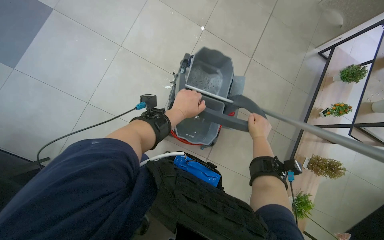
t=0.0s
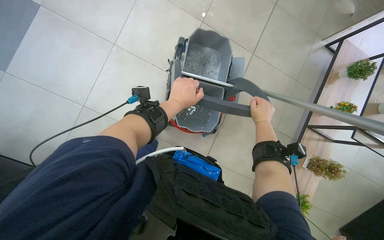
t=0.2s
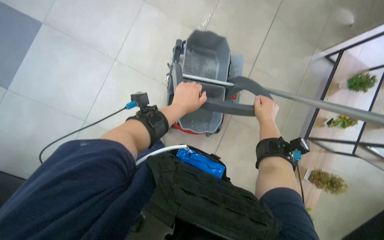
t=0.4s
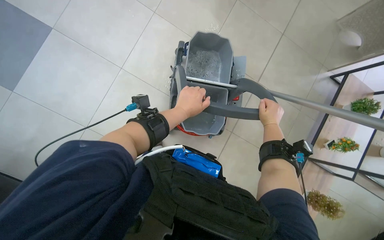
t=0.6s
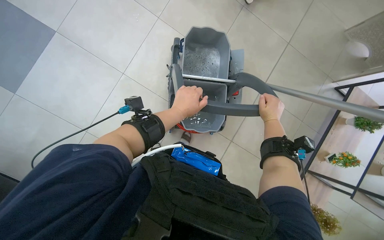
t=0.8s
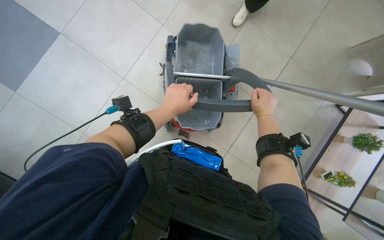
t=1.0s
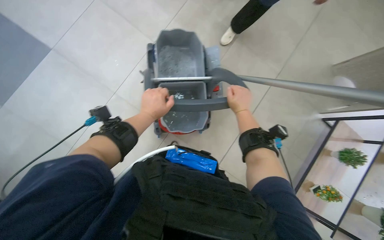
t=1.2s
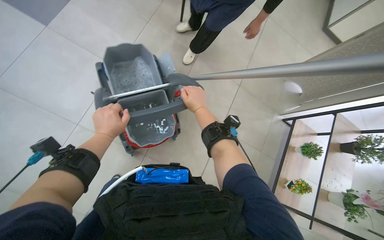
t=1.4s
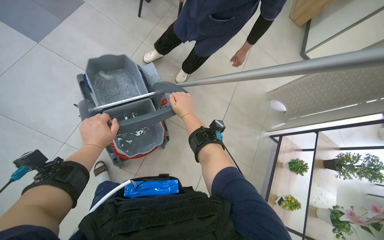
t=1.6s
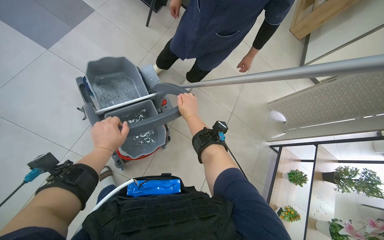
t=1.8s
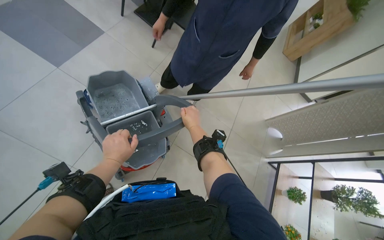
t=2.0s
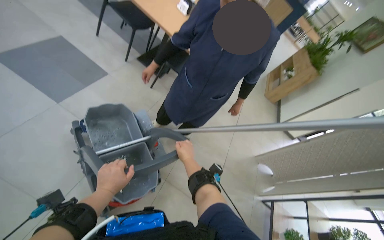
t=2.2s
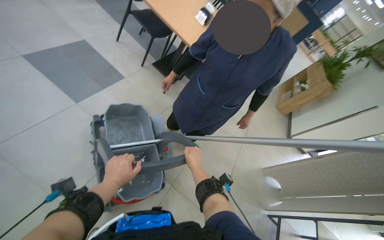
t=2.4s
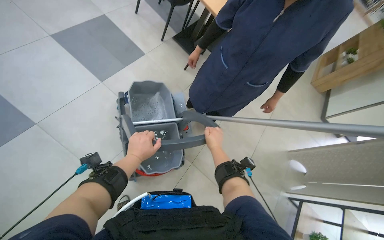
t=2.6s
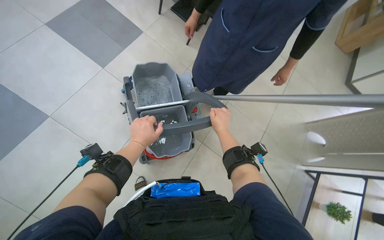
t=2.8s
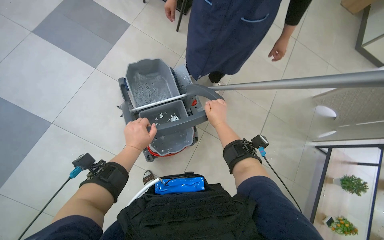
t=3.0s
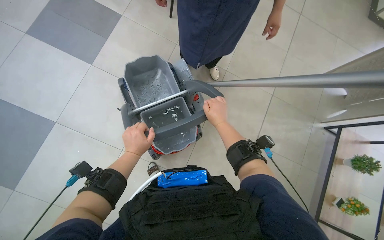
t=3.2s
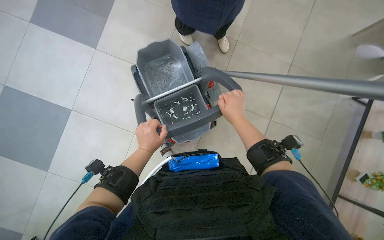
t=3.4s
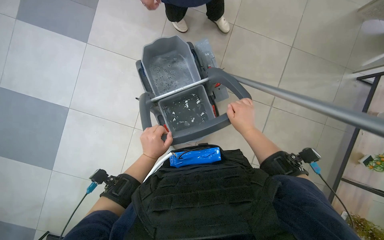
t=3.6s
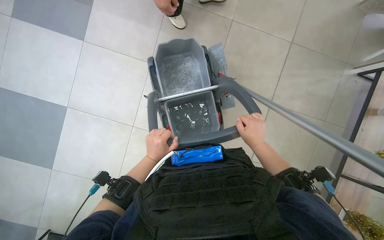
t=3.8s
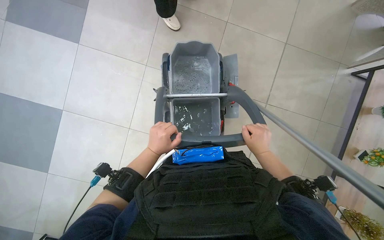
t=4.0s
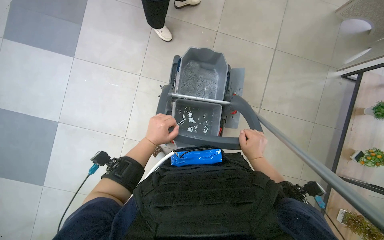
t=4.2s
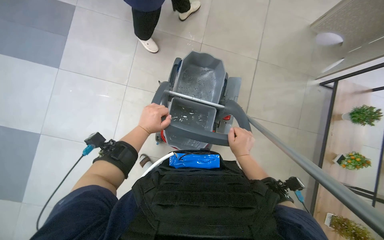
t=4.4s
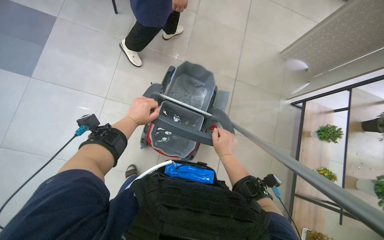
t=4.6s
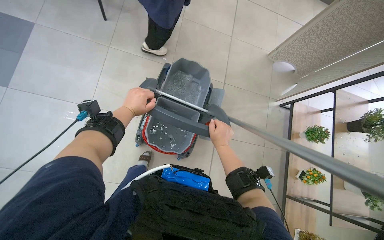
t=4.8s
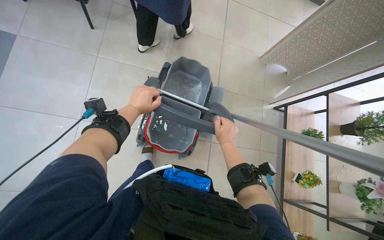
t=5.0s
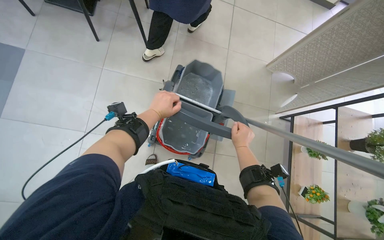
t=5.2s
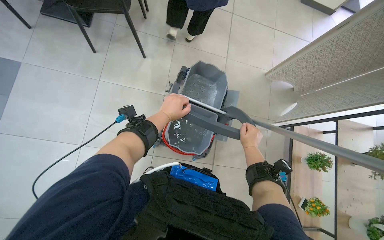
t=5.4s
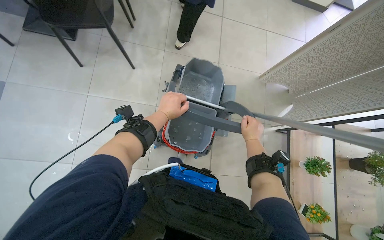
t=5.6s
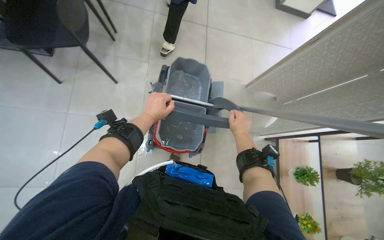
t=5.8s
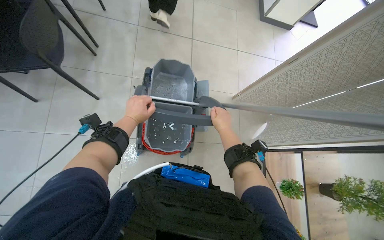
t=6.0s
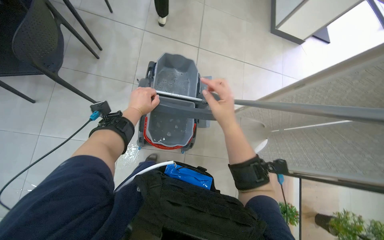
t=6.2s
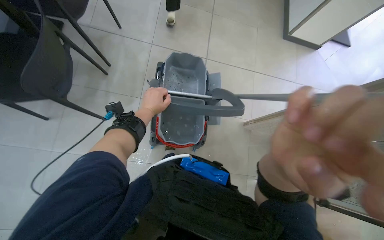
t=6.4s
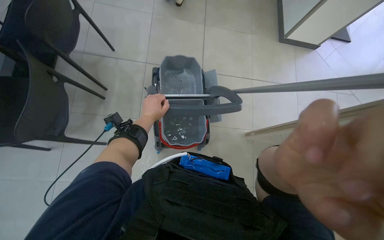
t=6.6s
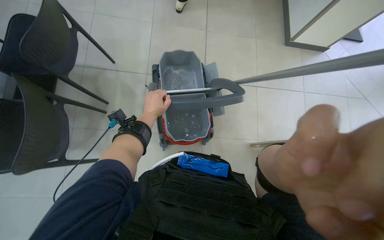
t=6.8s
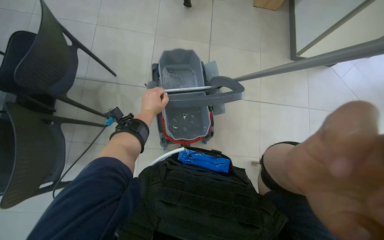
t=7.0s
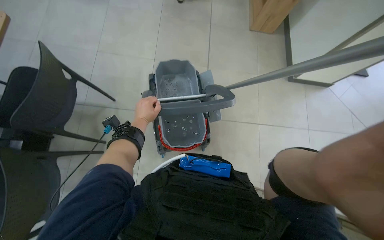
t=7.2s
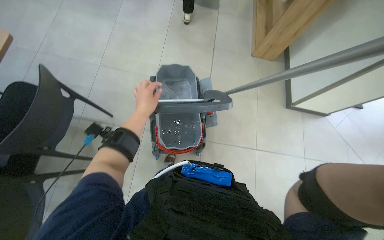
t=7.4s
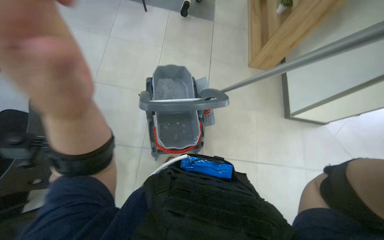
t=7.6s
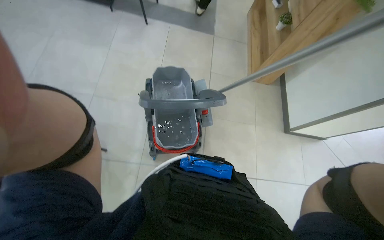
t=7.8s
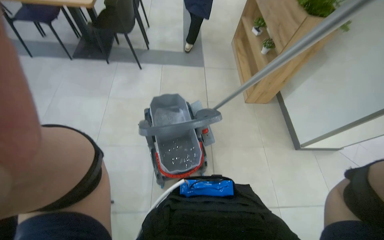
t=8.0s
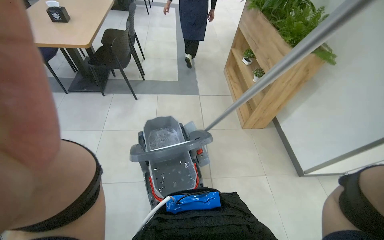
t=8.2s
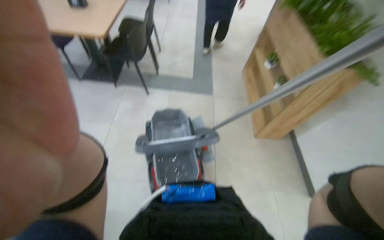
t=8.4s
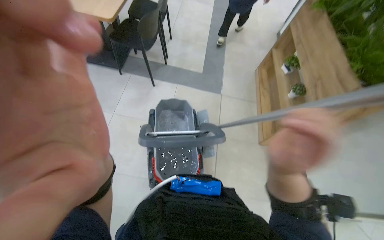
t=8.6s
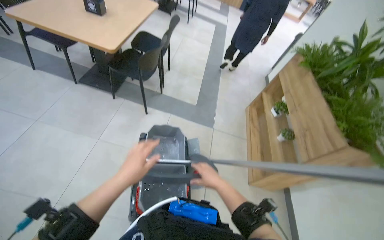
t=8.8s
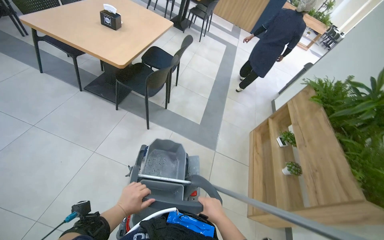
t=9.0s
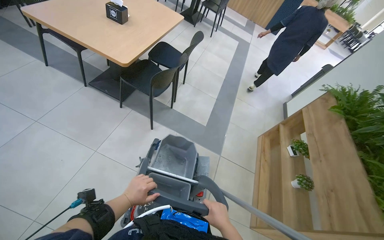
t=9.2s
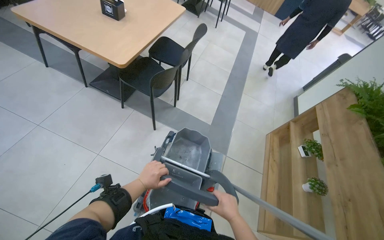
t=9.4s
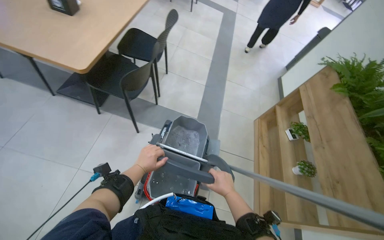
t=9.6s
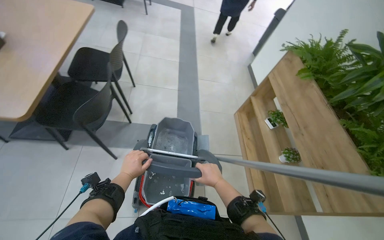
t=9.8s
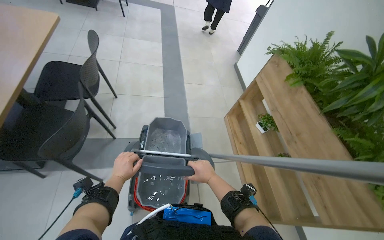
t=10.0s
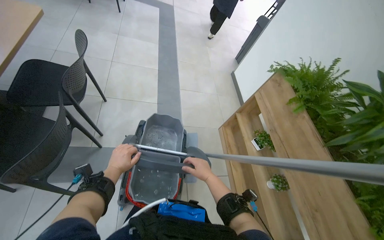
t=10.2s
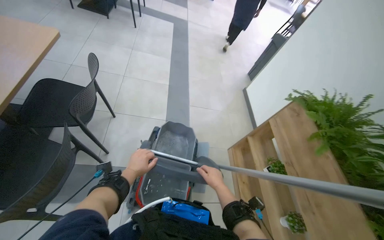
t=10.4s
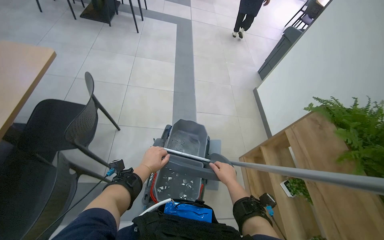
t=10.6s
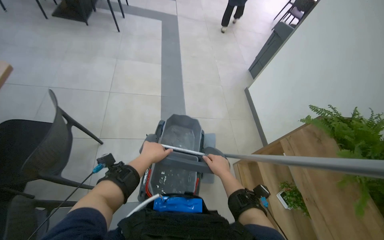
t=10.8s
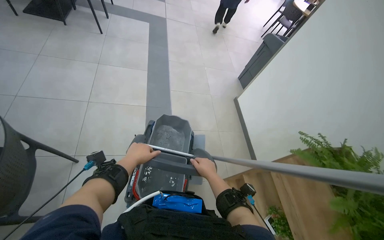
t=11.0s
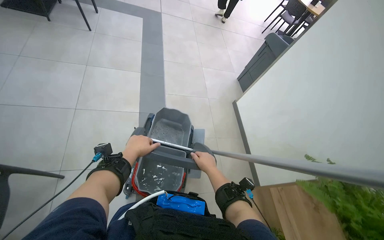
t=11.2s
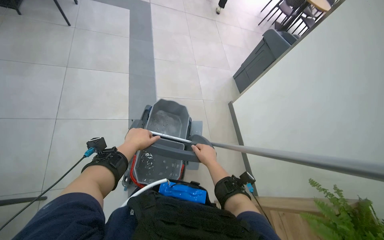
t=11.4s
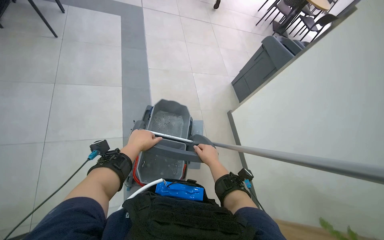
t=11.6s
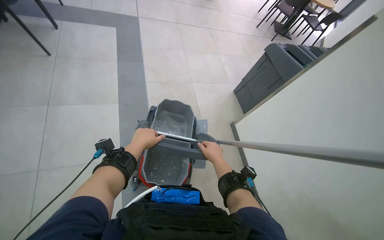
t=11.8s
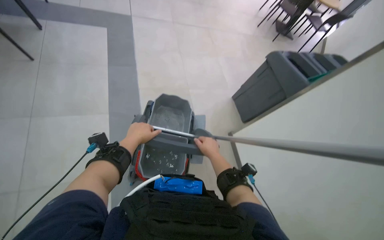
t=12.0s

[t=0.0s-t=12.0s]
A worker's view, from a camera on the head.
Job: preparing cleaning supplies.
The whole recording: Wringing mop. The worker wrings a mop in the bucket.
t=0.0s to t=1.6s: The camera pitches upward, by approximately 20 degrees. The right hand heads up the picture, covering about 40 cm.
t=3.0s to t=4.4s: The right hand moves down the picture, some 15 cm.
t=4.4s to t=6.0s: The view tilts about 15 degrees upward. The right hand shifts approximately 20 cm up the picture.
t=6.0s to t=7.6s: The camera pitches upward, by roughly 15 degrees. The left hand is displaced nearer to the camera by about 30 cm.
t=7.6s to t=9.0s: The wearer looks approximately 20 degrees further upward.
t=9.0s to t=10.4s: The camera travels approximately 90 cm.
t=10.4s to t=12.0s: The camera is carried roughly 90 cm.

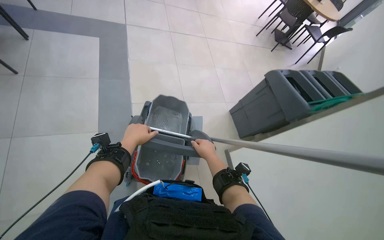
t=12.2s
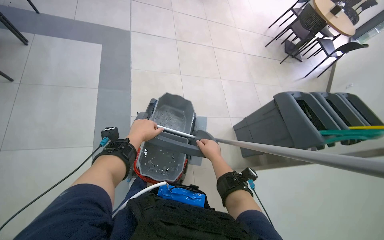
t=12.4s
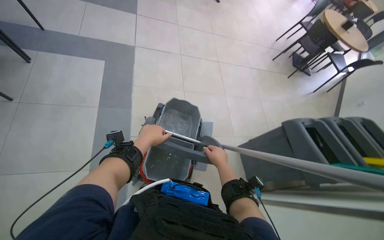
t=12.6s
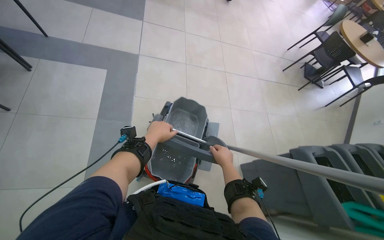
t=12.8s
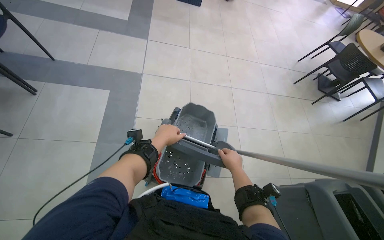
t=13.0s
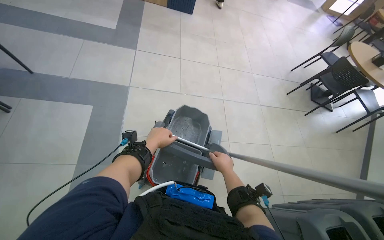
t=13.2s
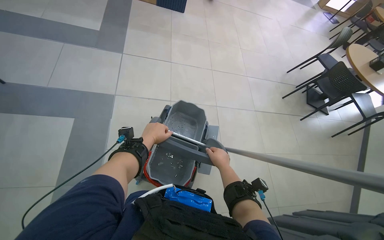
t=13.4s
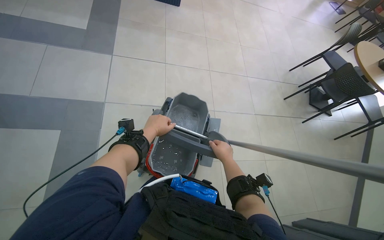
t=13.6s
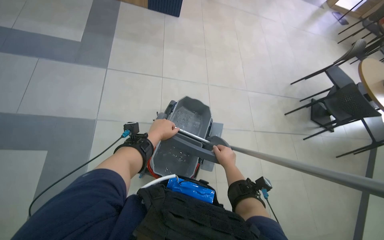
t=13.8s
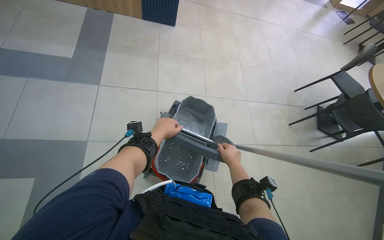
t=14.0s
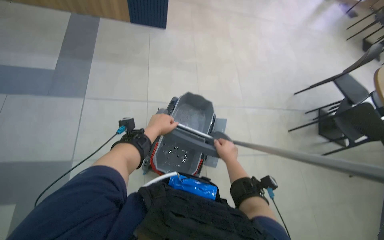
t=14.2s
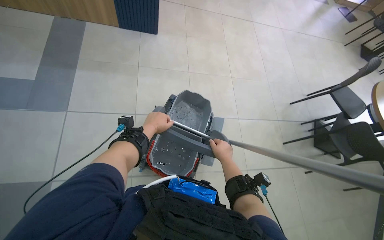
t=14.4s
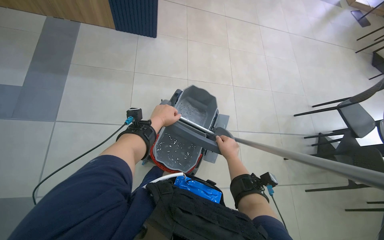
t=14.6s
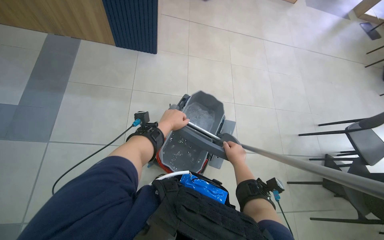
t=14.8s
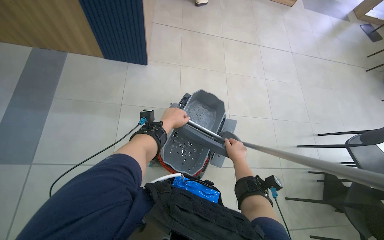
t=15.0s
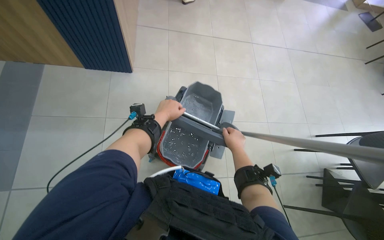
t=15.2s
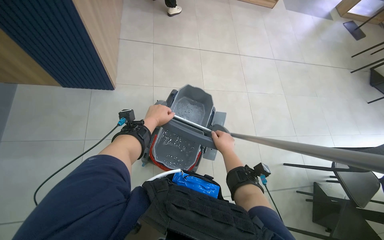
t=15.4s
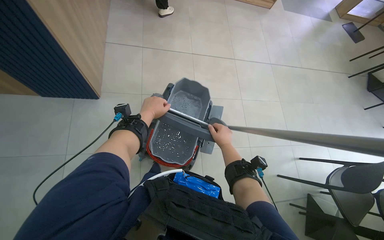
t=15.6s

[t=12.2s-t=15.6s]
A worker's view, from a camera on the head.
Job: preparing cleaning supplies.
The whole recording: Wringing mop. The worker wrings a mop in the bucket.
t=13.8s to t=15.6s: The camera travels about 1.5 m.

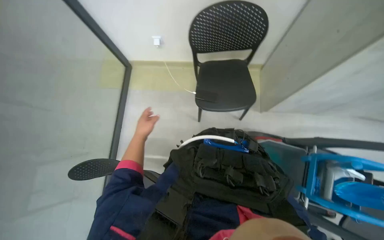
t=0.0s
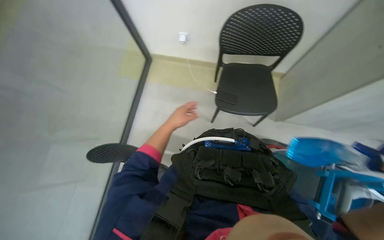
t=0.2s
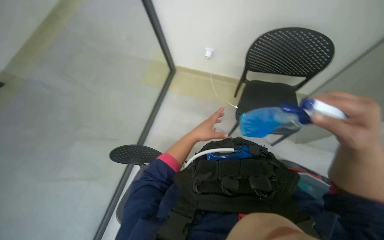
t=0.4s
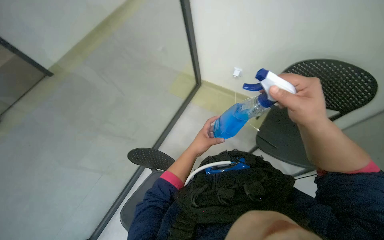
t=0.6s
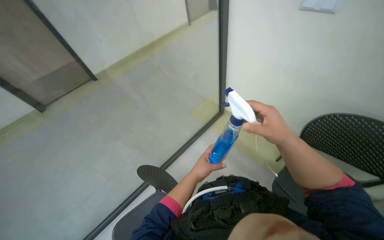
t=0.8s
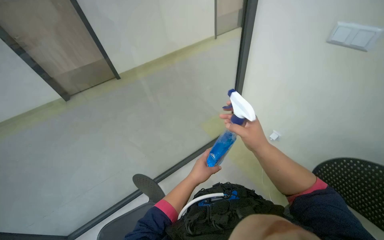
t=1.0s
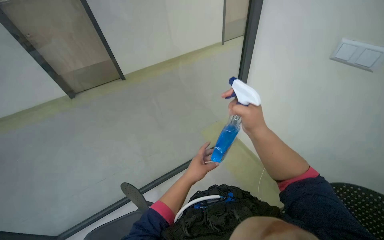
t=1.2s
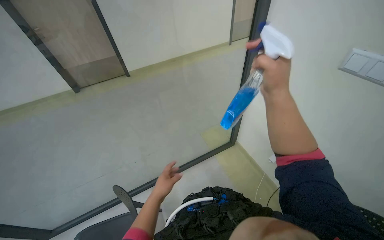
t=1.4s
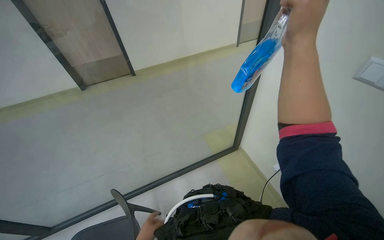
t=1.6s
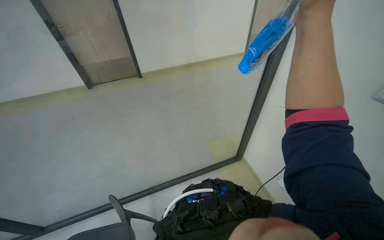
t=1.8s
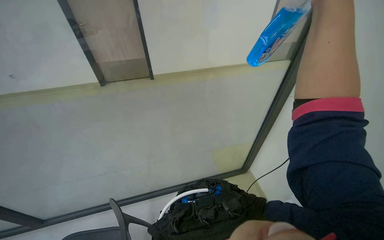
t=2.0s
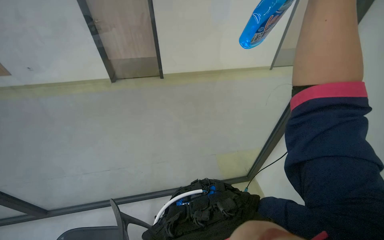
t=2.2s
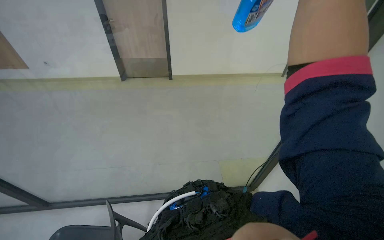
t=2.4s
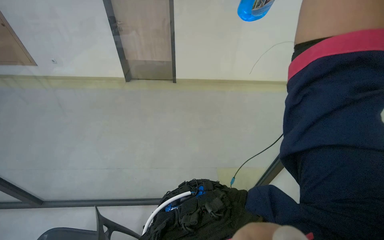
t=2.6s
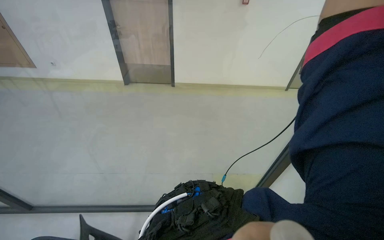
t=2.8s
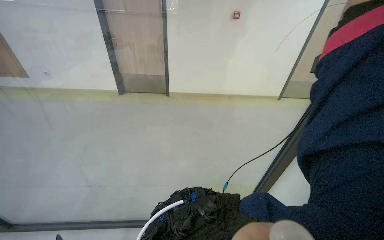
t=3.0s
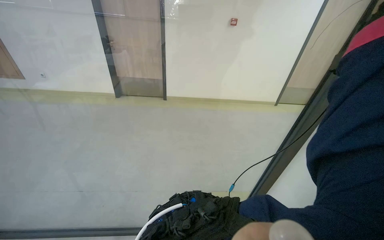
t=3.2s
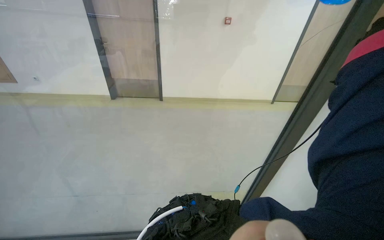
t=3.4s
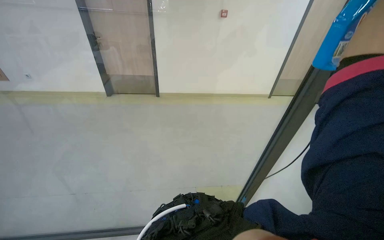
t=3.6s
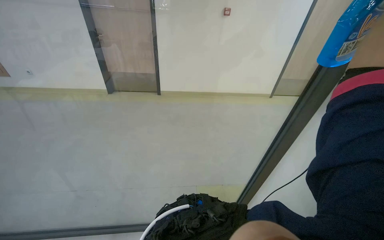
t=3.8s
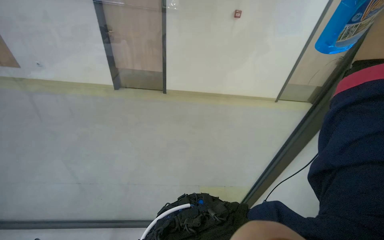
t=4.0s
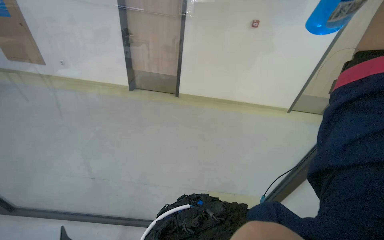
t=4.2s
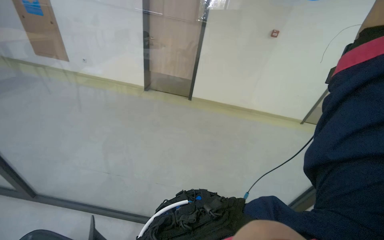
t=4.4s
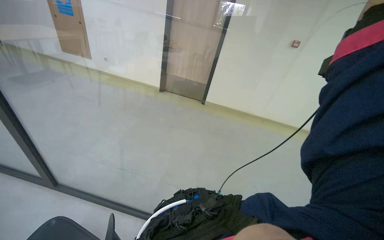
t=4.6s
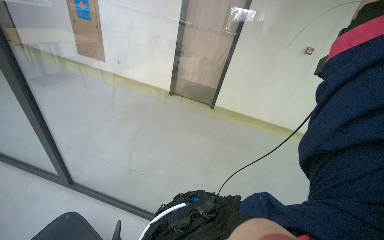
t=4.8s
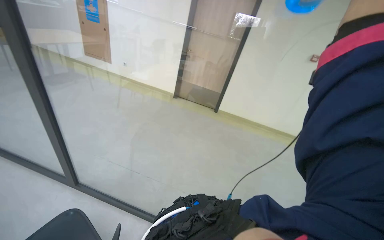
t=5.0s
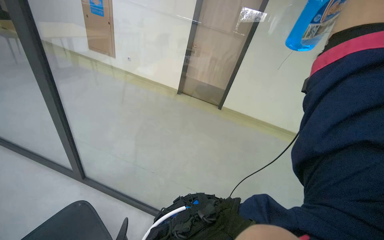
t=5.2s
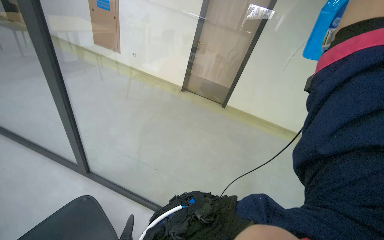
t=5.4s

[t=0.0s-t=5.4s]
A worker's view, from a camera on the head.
Job: wiping surfaces.
The whole recording: Cleaning glass partition. The worker sprays cleaning solution and wipes the glass partition with a cloth.
t=0.0s to t=1.4s: The wearer's head swings about 60 degrees to the left. The view tilts roughly 25 degrees upward.
t=1.4s to t=2.8s: The wearer's head swings some 20 degrees to the left.
t=4.0s to t=5.4s: The head rotates approximately 30 degrees to the left.
